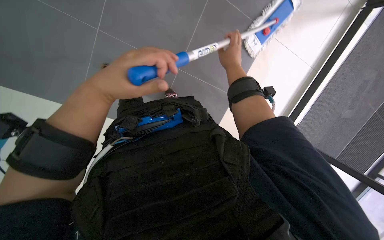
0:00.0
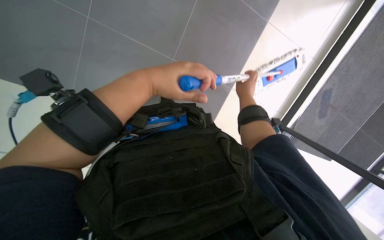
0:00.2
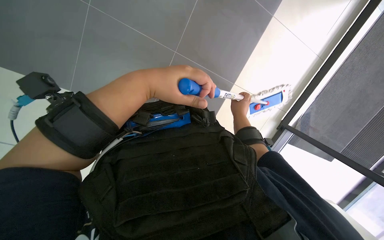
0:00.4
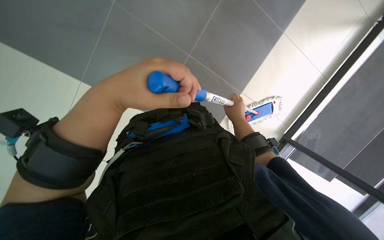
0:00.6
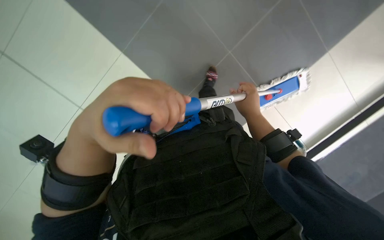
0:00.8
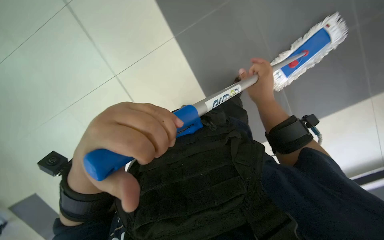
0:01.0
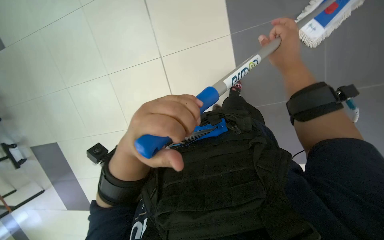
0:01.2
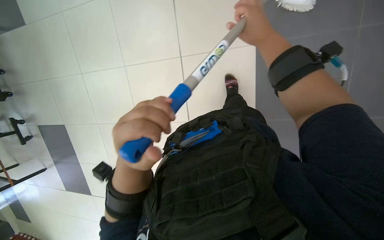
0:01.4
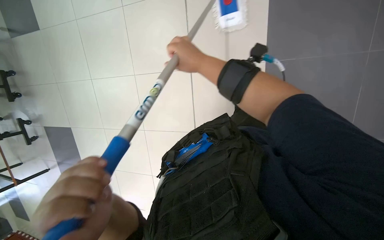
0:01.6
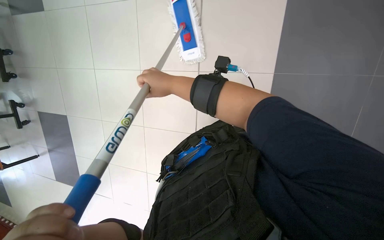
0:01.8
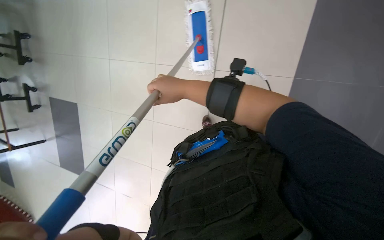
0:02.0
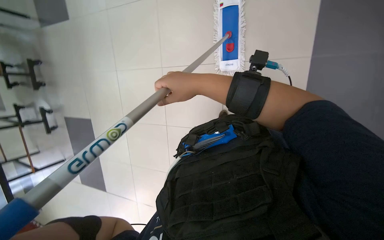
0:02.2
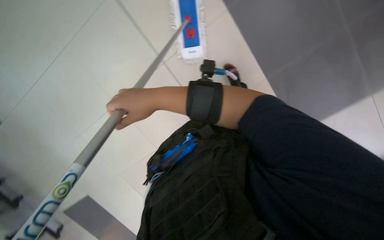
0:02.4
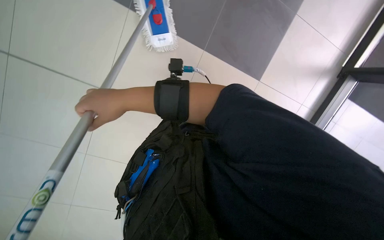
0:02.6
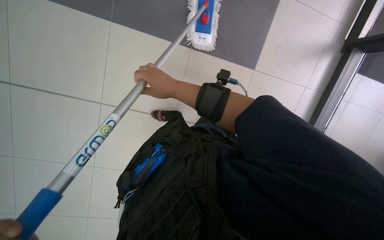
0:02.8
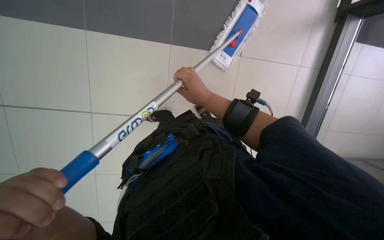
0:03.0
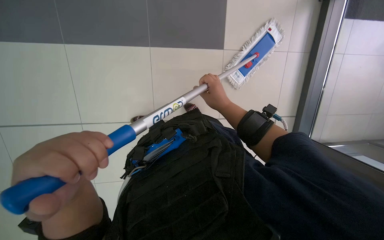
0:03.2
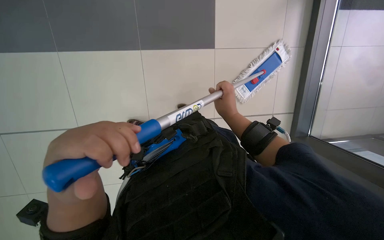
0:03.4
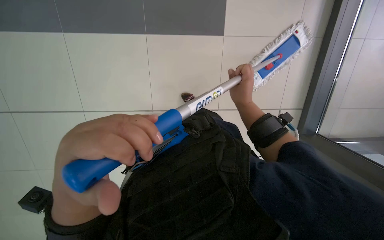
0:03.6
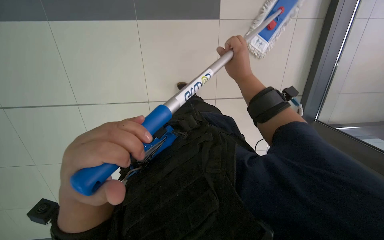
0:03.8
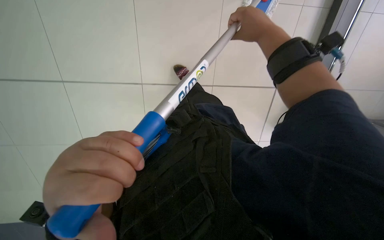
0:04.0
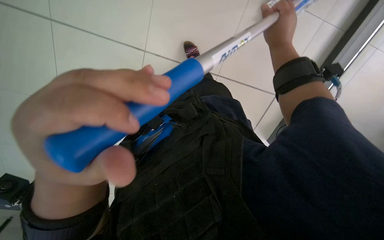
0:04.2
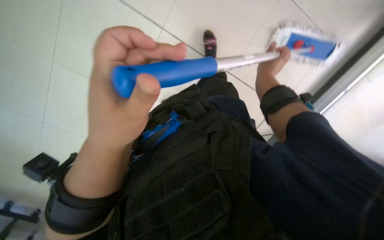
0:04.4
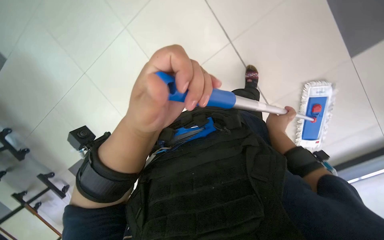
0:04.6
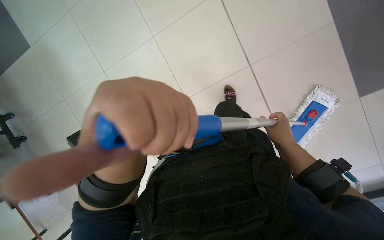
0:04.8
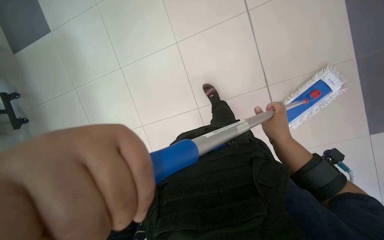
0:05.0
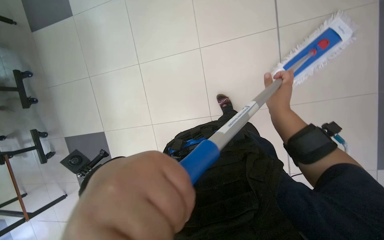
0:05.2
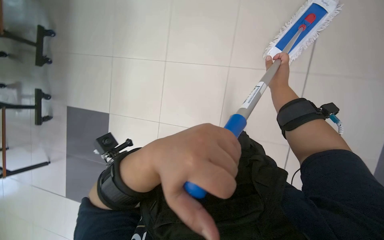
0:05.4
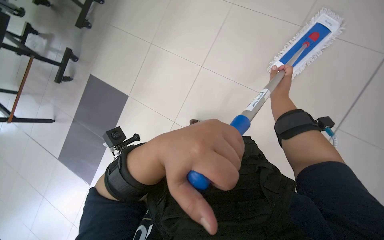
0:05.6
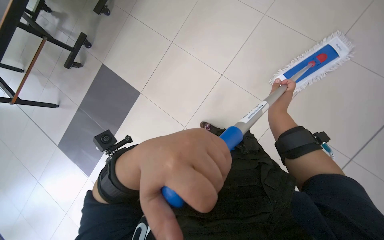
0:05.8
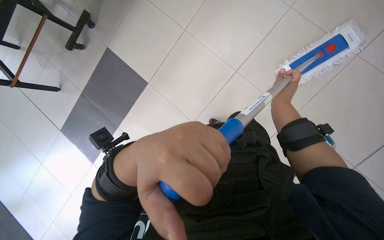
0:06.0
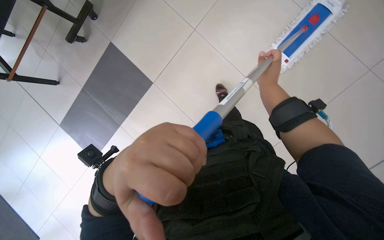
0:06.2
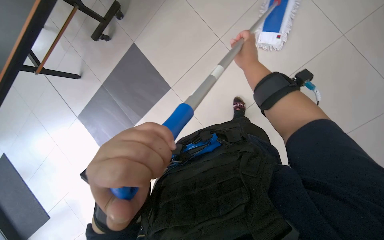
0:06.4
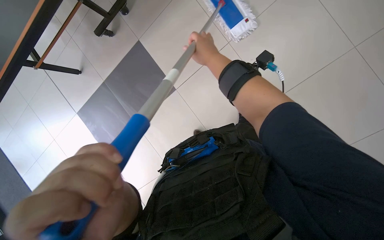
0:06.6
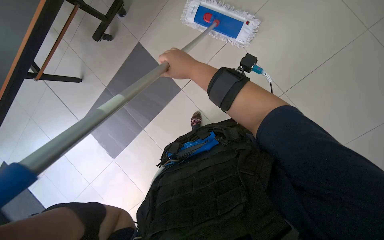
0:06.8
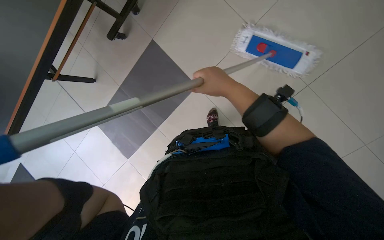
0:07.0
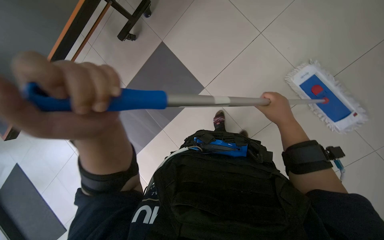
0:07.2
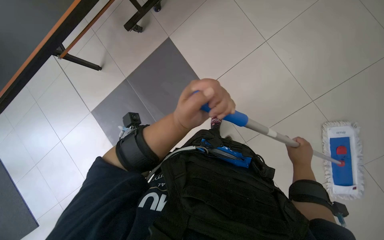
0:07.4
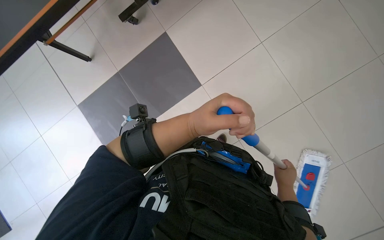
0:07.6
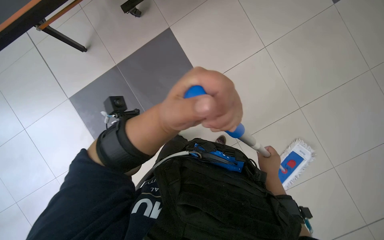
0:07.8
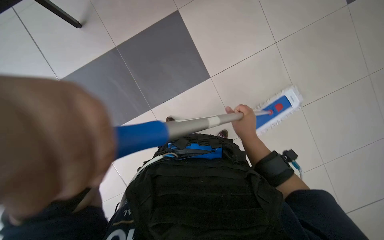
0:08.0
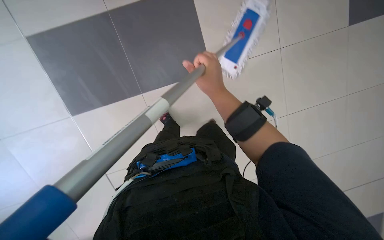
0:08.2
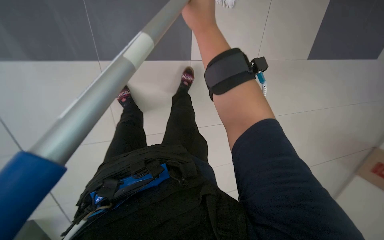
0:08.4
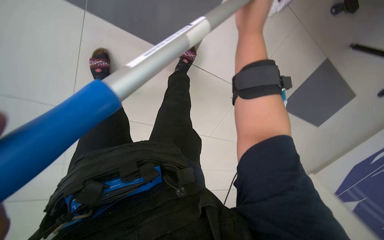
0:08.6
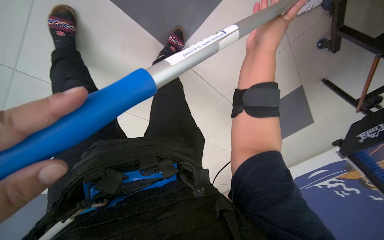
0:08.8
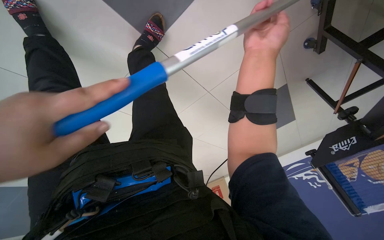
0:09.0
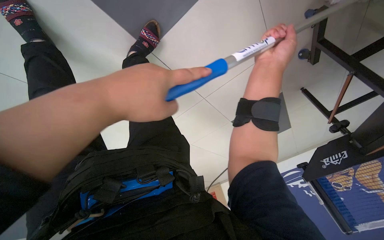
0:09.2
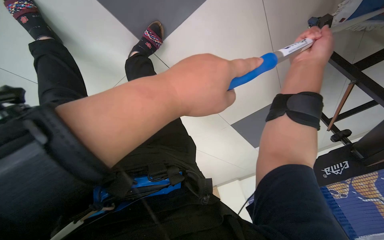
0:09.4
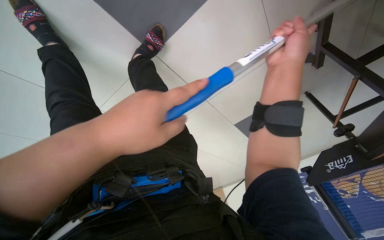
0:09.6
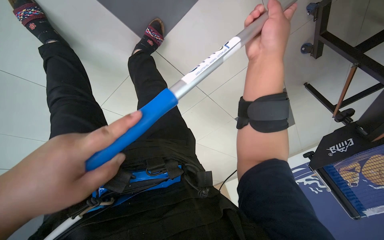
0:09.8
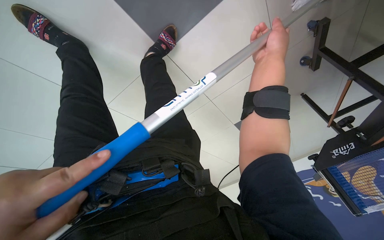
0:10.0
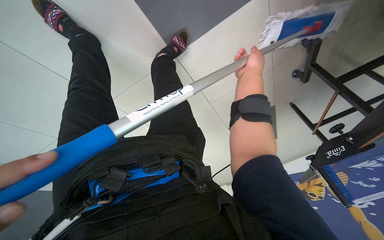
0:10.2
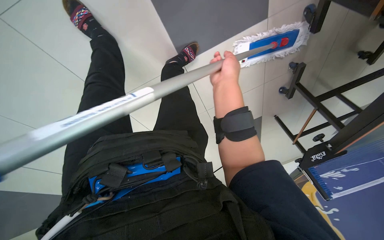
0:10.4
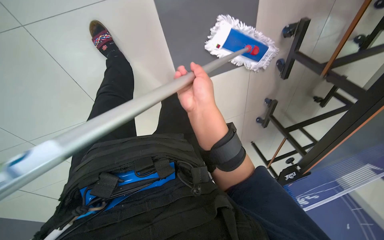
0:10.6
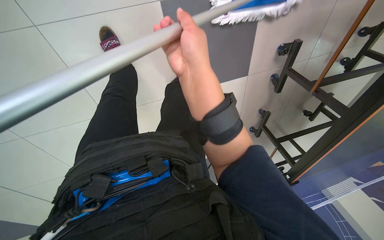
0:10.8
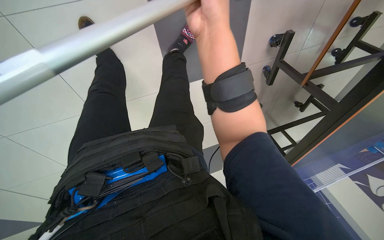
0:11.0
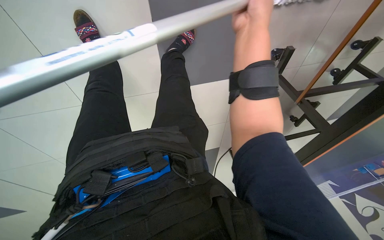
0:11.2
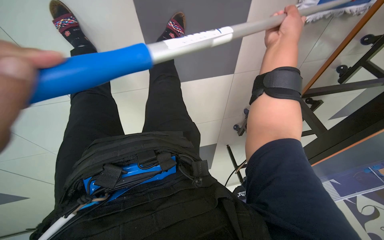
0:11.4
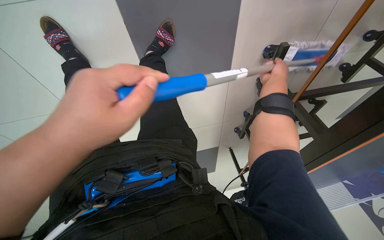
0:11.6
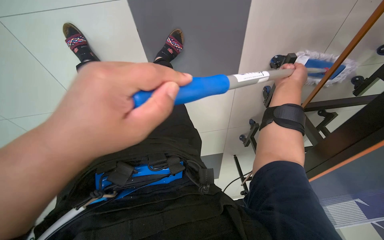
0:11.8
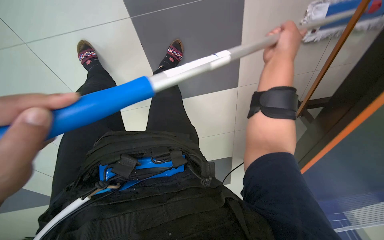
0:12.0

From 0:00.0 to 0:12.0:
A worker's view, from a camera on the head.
Job: mopping floor.
The whole recording: Mopping the floor. The worker wrings the mop head, attaches it to the handle, and mops the floor.
From 0:00.0 to 0:01.6: The camera is aimed approximately 20 degrees further to the left.
From 0:01.6 to 0:03.0: The camera is aimed about 15 degrees further to the right. The right hand travels to the left and back again, some 10 cm each way.
From 0:03.0 to 0:04.4: The left hand heads to the right, covering some 15 cm; the right hand travels to the right by roughly 10 cm, and goes up the picture and returns, roughly 5 cm each way.
From 0:04.4 to 0:06.0: The view tips downward by some 15 degrees. The right hand goes up and down the picture, approximately 20 cm each way, reversing 2 times.
From 0:07.6 to 0:09.0: The view pans to the right by some 20 degrees. The right hand moves up the picture and nearer to the camera, about 50 cm.
From 0:09.0 to 0:10.4: The right hand moves roughly 15 cm to the right and comes back.
From 0:10.4 to 0:12.0: The view tilts some 15 degrees upward. The right hand goes left and right, about 30 cm each way, reversing 2 times.

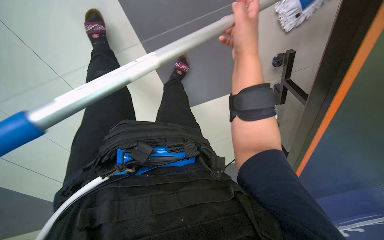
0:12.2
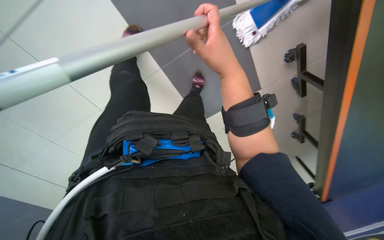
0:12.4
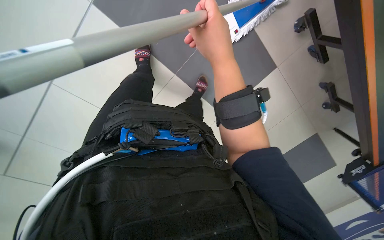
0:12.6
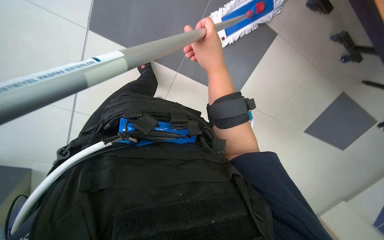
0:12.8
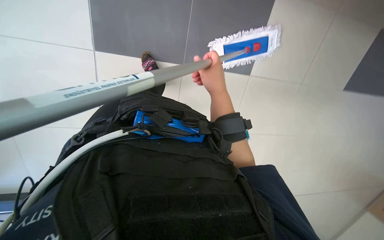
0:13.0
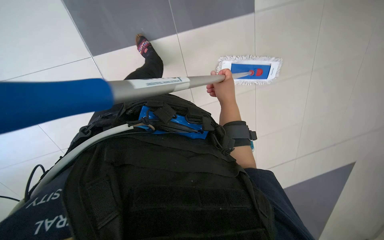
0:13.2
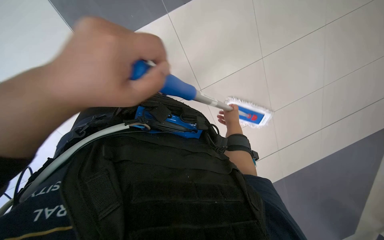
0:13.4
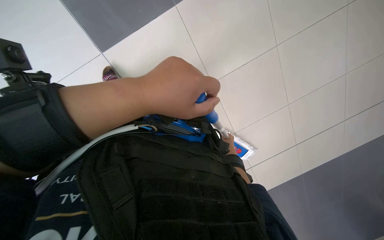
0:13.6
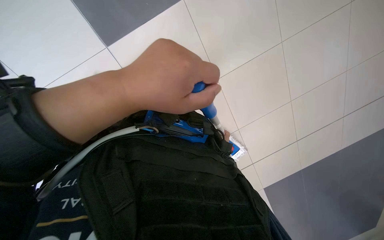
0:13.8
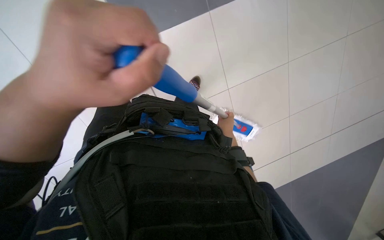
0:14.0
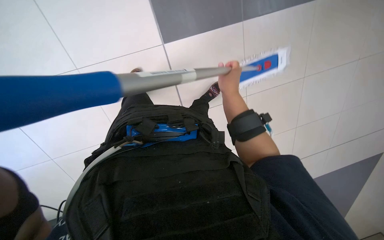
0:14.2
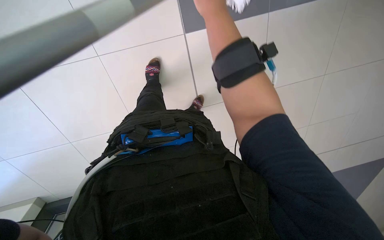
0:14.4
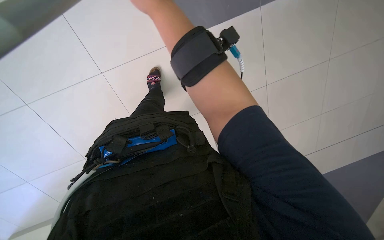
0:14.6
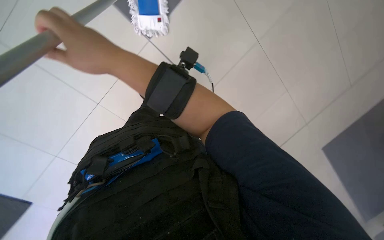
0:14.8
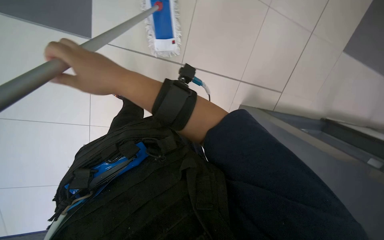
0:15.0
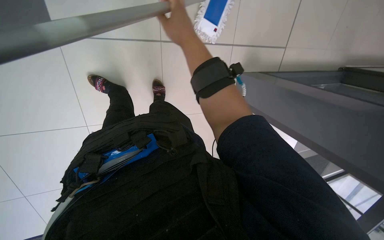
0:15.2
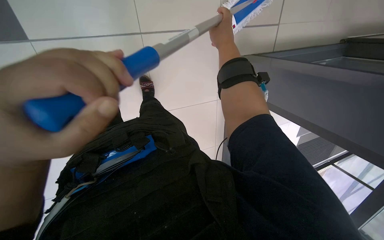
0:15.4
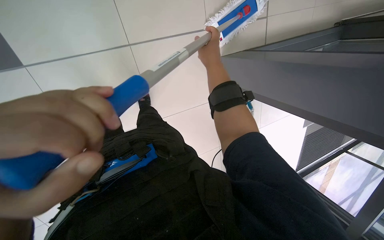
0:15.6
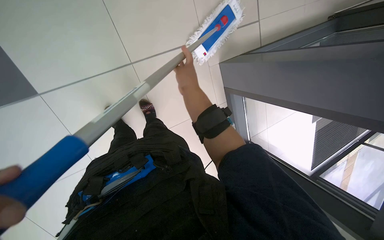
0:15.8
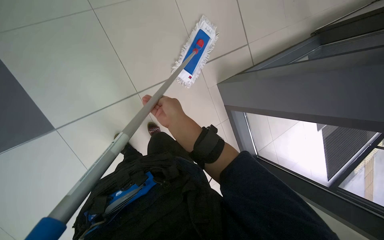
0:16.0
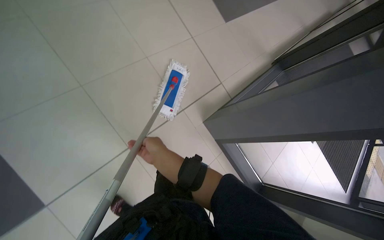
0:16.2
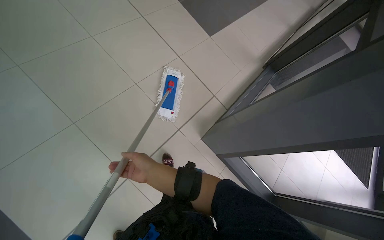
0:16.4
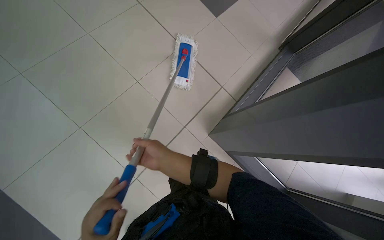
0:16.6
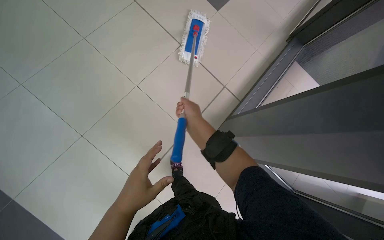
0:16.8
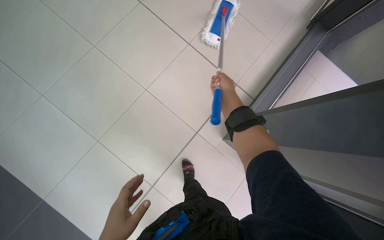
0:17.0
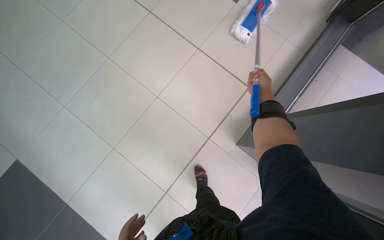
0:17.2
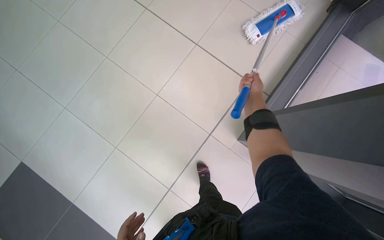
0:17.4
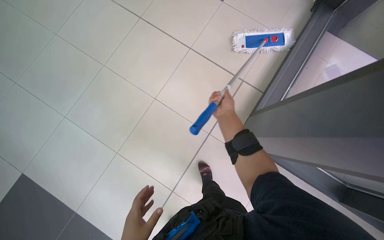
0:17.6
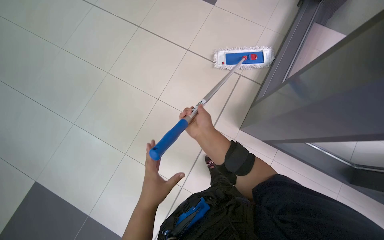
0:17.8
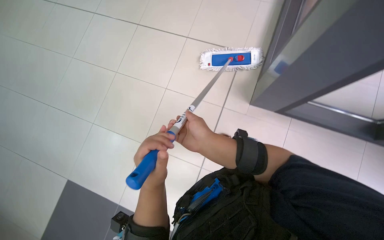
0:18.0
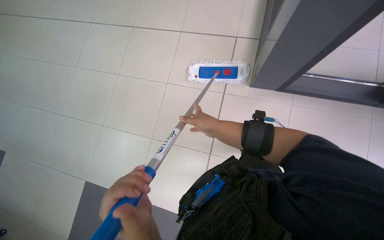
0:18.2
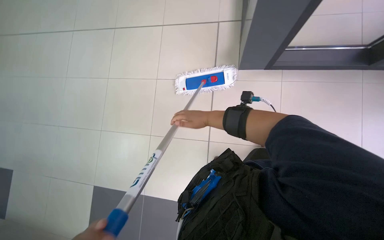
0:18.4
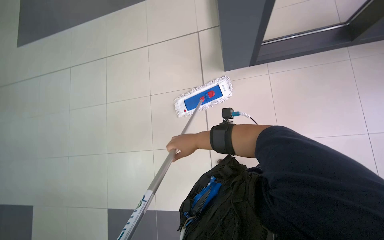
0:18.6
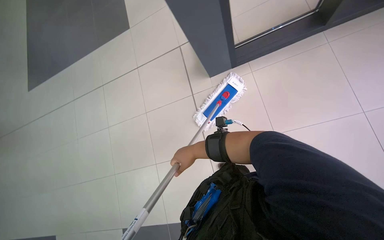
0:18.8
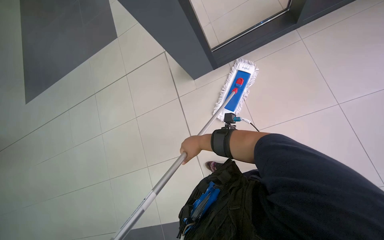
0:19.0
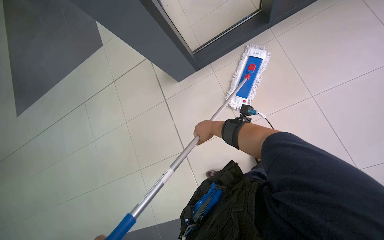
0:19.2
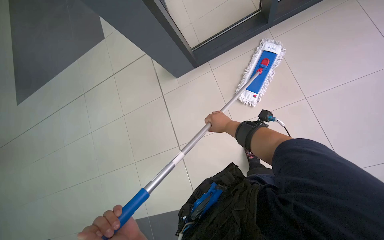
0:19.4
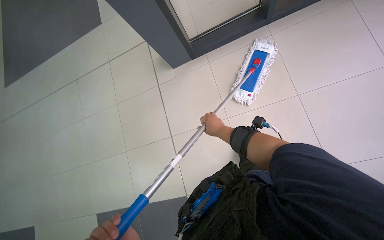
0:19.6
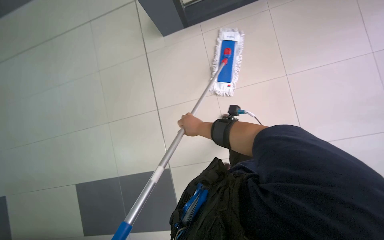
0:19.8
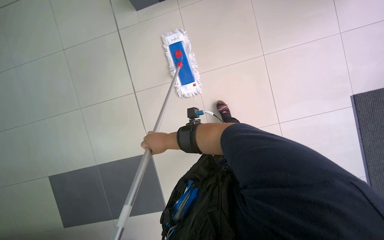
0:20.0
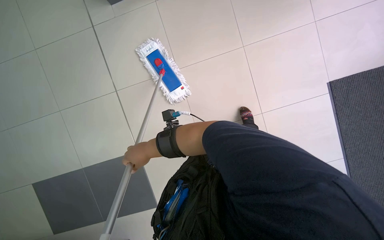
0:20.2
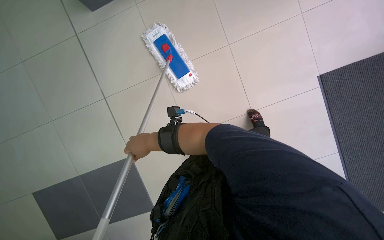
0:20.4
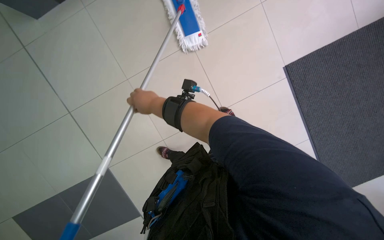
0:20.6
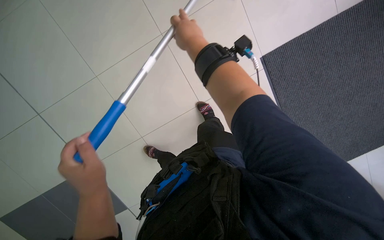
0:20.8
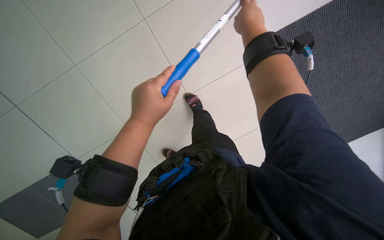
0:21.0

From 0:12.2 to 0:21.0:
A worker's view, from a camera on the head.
Job: mopping floor.
The whole recording: Mopping the floor. The worker wrings the mop head, attaches it to the handle, and mops the floor.
From 0:12.2 to 0:13.6: The right hand shifts roughly 50 cm farther from the camera and down the picture.
From 0:13.6 to 0:15.2: The scene rotates counterclockwise by approximately 35 degrees. The right hand goes some 40 cm nearer to the camera, up the picture and to the left.
From 0:15.2 to 0:16.6: The camera pitches upward, by roughly 25 degrees. The scene rotates counterclockwise by about 35 degrees.
From 0:16.6 to 0:18.0: The right hand goes to the right and returns, approximately 25 cm each way.
From 0:18.0 to 0:19.6: The right hand goes about 35 cm to the right and farther from the camera.
From 0:19.6 to 0:21.0: The right hand moves up the picture and nearer to the camera, about 30 cm.
